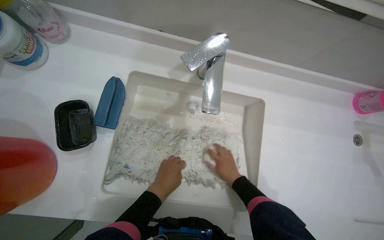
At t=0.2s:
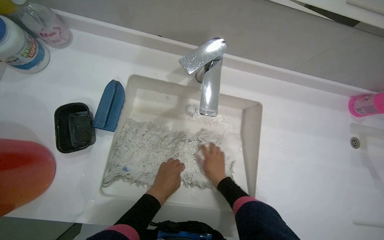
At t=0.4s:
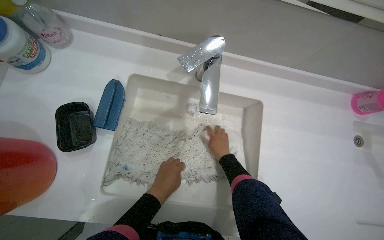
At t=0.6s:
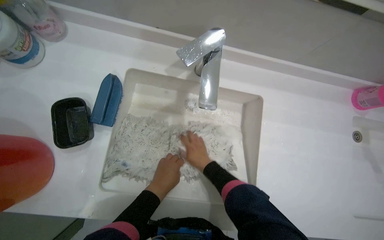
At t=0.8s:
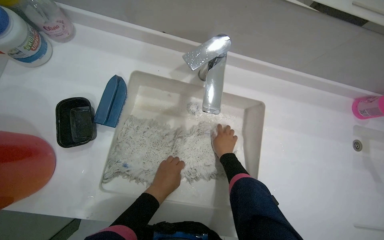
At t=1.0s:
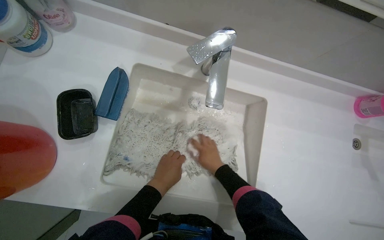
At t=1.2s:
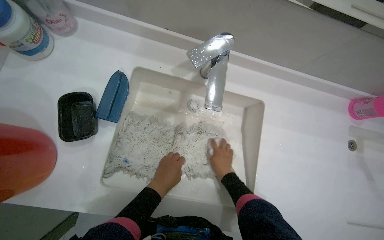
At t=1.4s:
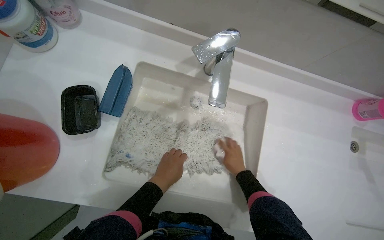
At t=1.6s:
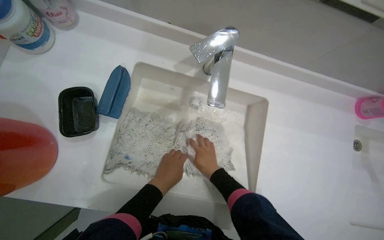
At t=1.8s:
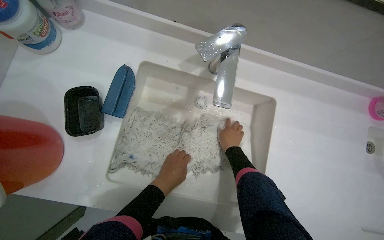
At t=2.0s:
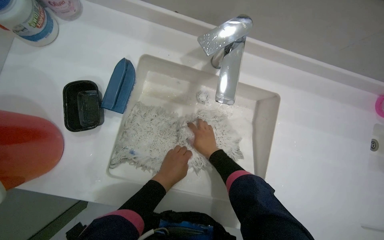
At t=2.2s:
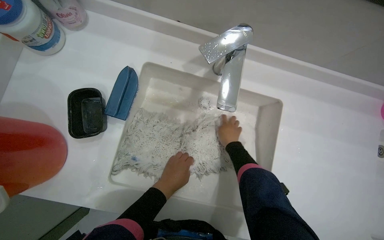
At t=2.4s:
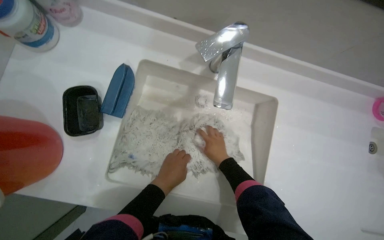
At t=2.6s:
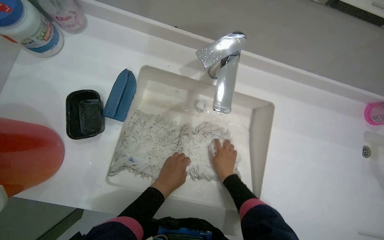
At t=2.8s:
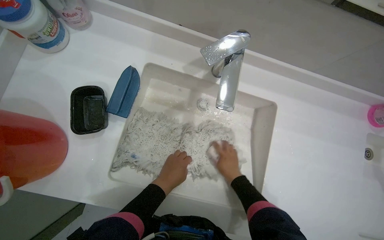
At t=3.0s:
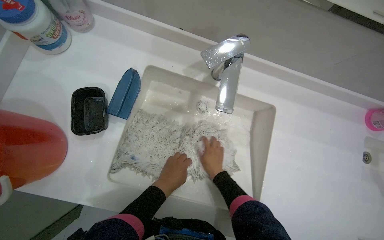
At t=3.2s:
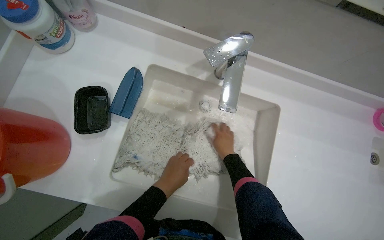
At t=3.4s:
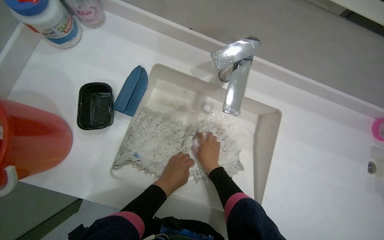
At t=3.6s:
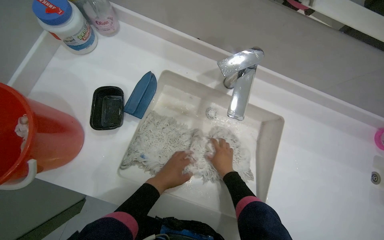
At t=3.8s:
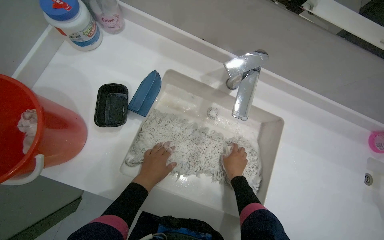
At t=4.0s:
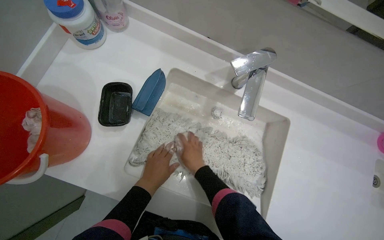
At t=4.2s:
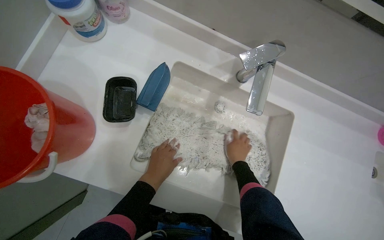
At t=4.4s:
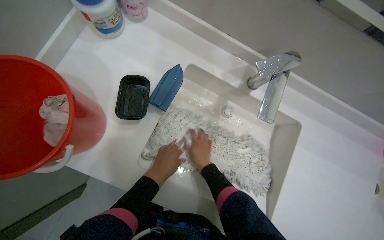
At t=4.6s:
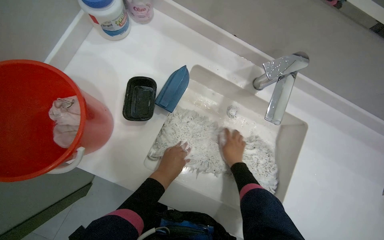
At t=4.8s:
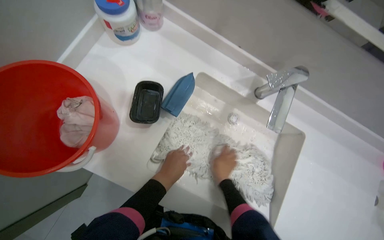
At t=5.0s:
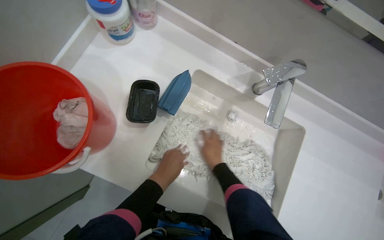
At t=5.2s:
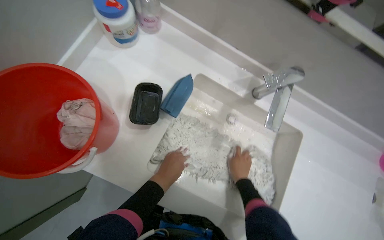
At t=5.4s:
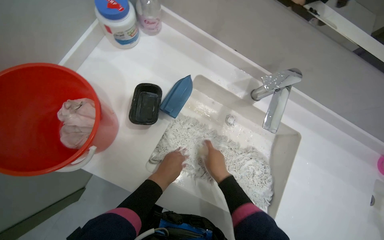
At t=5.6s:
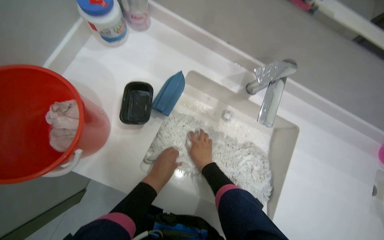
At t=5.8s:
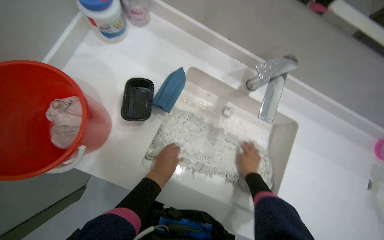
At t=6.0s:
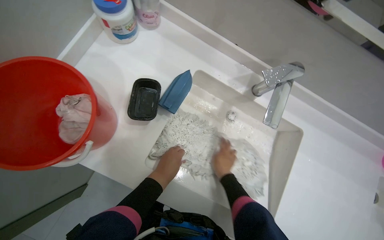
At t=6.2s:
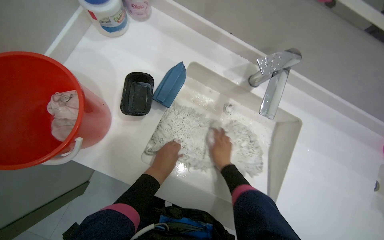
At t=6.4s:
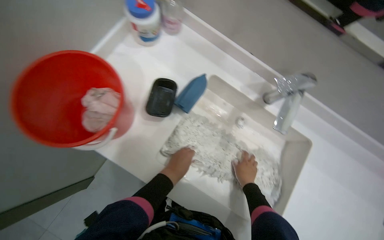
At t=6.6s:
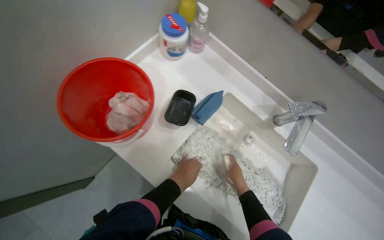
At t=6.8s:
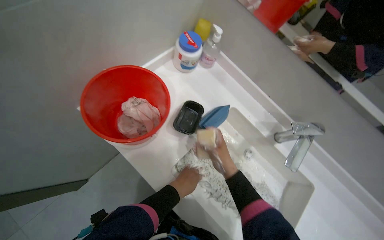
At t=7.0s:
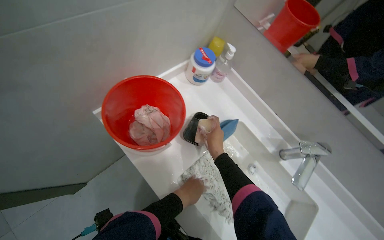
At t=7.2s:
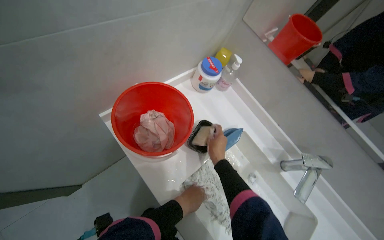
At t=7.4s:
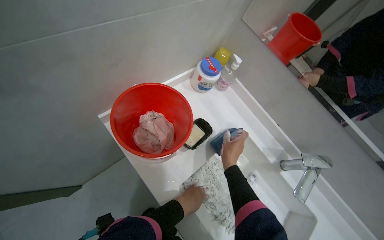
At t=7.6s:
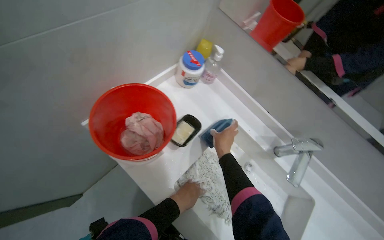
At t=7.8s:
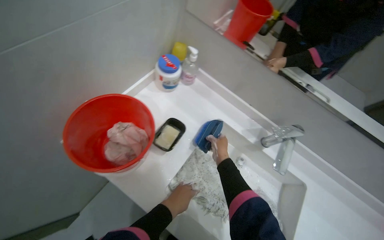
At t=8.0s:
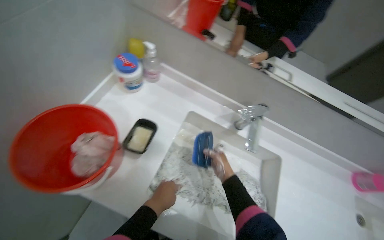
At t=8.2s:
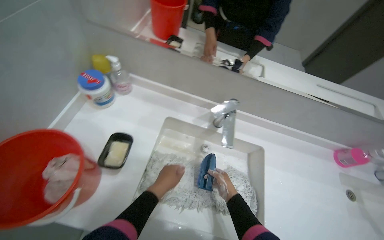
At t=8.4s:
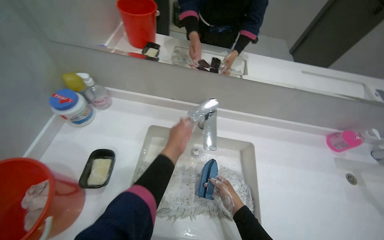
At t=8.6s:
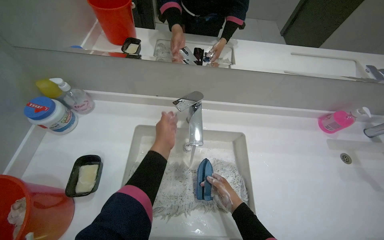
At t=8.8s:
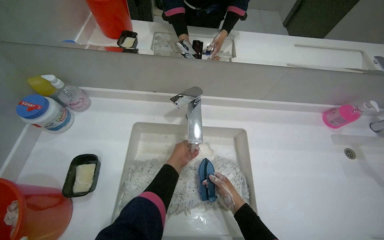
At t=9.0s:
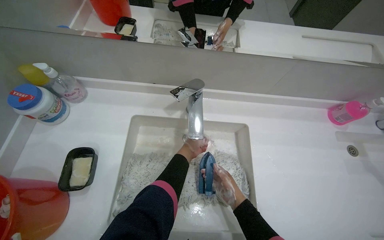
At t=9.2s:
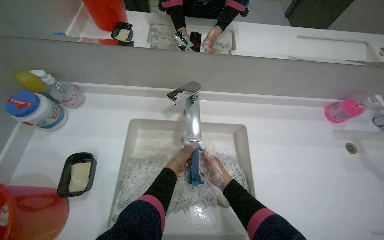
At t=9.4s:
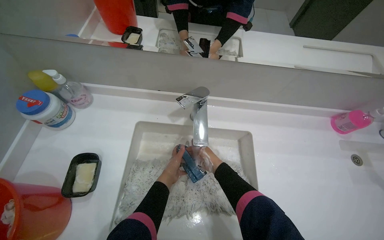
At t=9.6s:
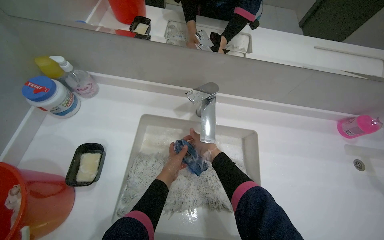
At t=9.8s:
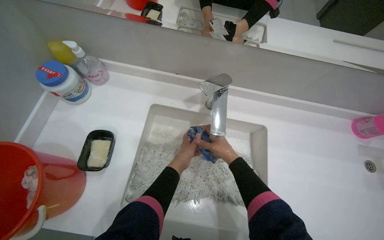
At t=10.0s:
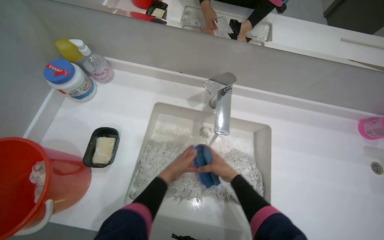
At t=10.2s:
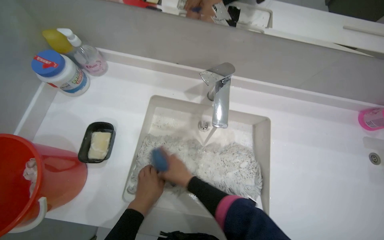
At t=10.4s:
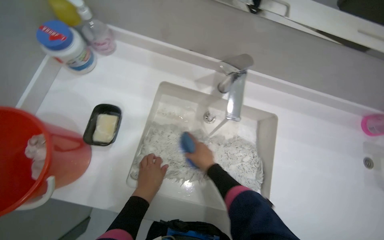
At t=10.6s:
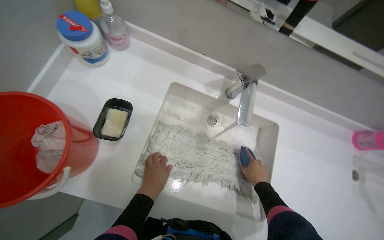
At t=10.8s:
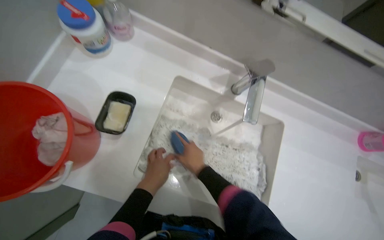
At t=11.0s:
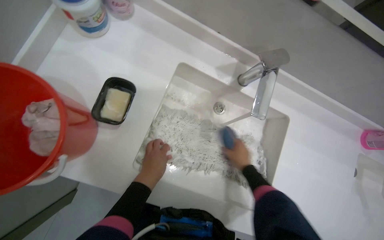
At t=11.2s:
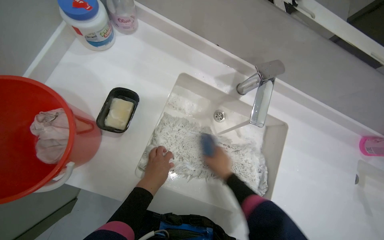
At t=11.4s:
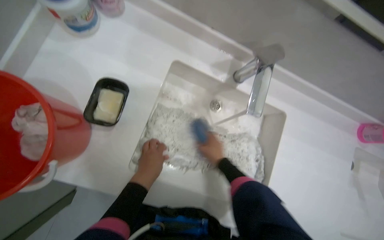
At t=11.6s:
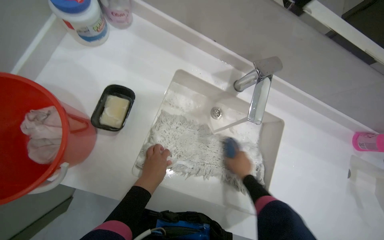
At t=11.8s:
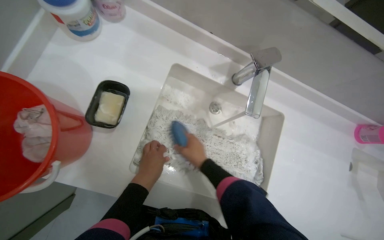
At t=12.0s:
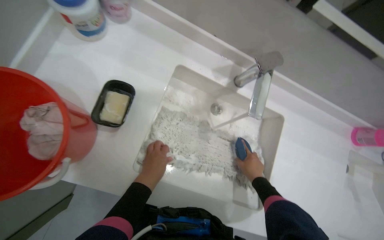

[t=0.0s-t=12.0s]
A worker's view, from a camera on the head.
Job: preparing cleaning supplies.
The whole recording: Washing mop head in sink. The worker rinses the mop head, then scrubs it with soap and a brush, and finally rinses it again in the sink.
t=0.0s to t=1.6s: The right hand swings left and right, approximately 10 cm each way, with 2 reversals.
t=1.6s to t=3.0s: The right hand travels up the picture and back again, approximately 10 cm each way.
t=3.0s to t=4.4s: The right hand moves left and right over some 15 cm, changing direction 2 times.
t=4.4s to t=6.0s: The right hand goes left and right, roughly 15 cm each way, reversing 5 times.
t=6.0s to t=7.6s: The view tilts about 15 degrees upward. The right hand goes approximately 25 cm up the picture.
t=7.6s to t=9.0s: The scene turns about 40 degrees counterclockwise in the picture.
t=9.0s to t=10.4s: The left hand moves to the left, down the picture and nearer to the camera, about 30 cm. Meanwhile the right hand is displaced to the left by some 15 cm.
t=10.4s to t=12.0s: The right hand goes left and right, roughly 20 cm each way, reversing 2 times.

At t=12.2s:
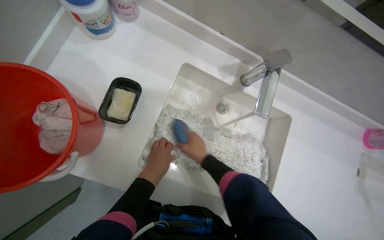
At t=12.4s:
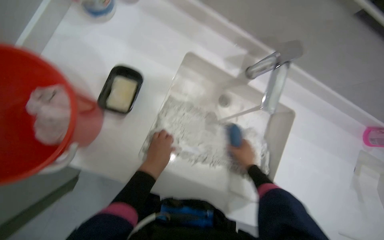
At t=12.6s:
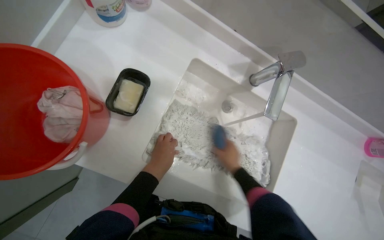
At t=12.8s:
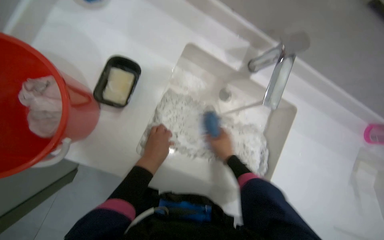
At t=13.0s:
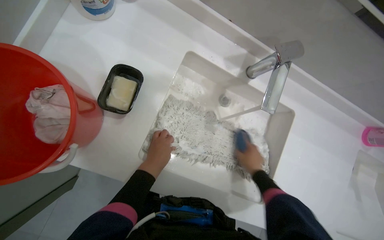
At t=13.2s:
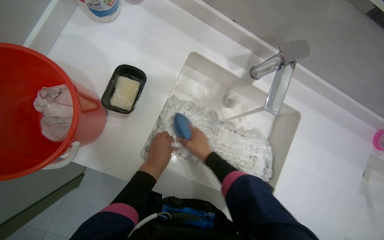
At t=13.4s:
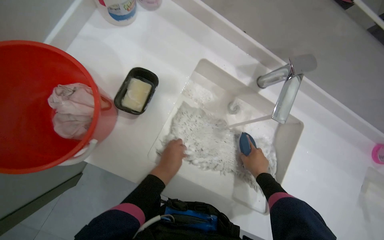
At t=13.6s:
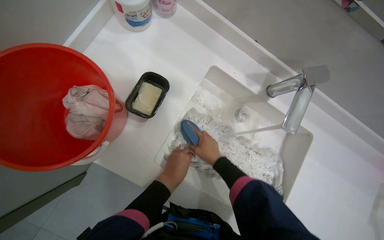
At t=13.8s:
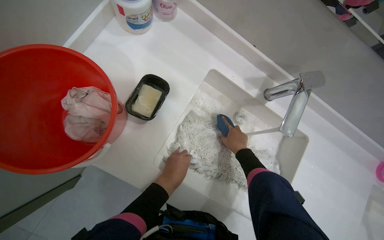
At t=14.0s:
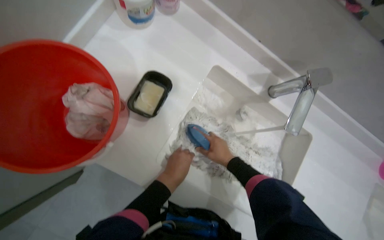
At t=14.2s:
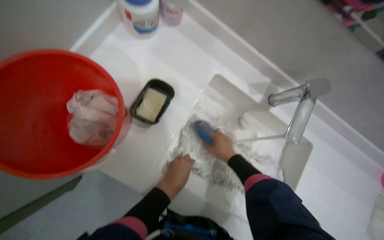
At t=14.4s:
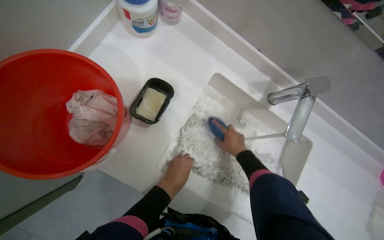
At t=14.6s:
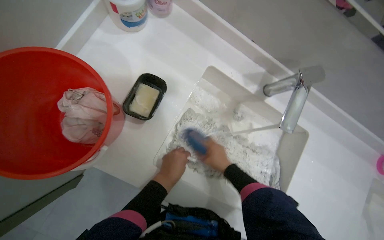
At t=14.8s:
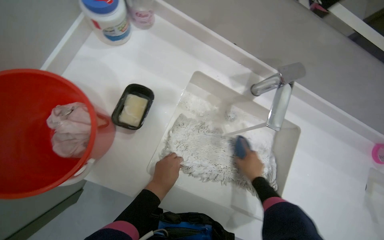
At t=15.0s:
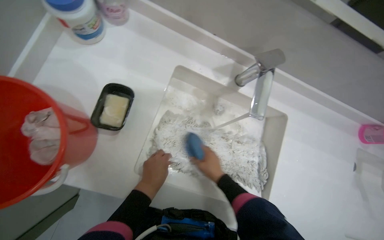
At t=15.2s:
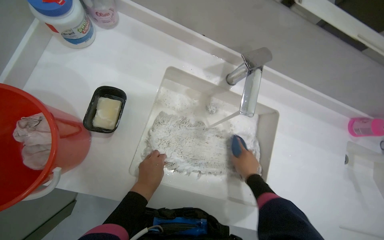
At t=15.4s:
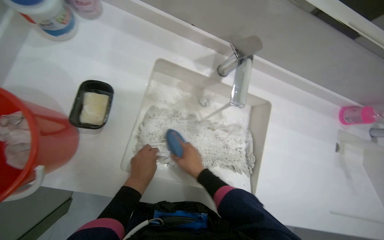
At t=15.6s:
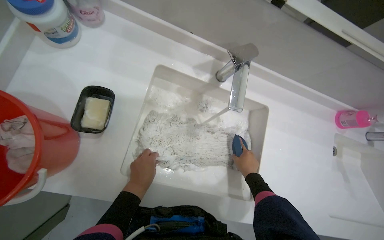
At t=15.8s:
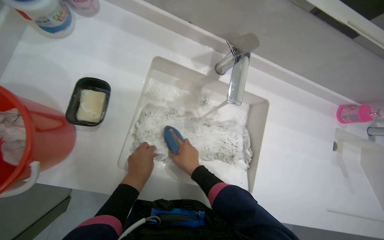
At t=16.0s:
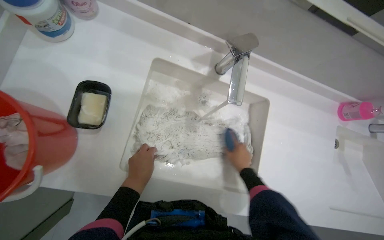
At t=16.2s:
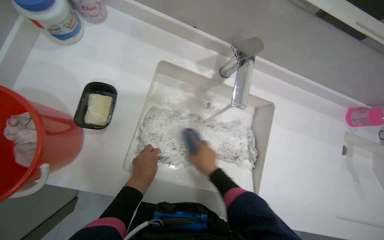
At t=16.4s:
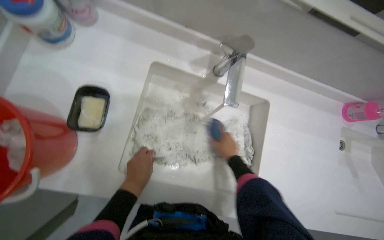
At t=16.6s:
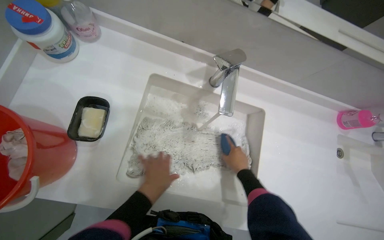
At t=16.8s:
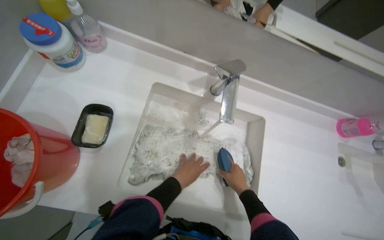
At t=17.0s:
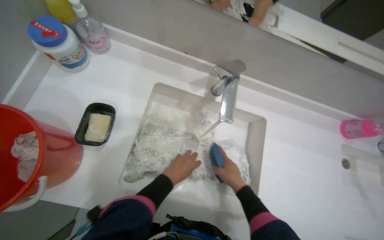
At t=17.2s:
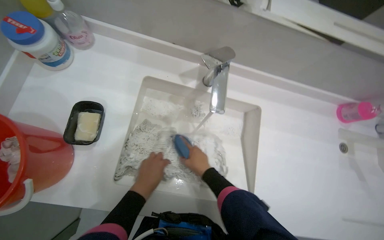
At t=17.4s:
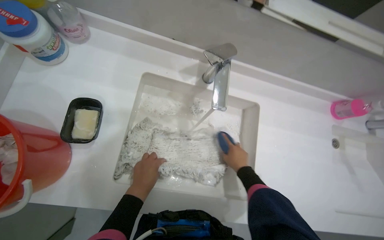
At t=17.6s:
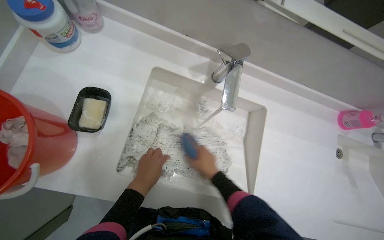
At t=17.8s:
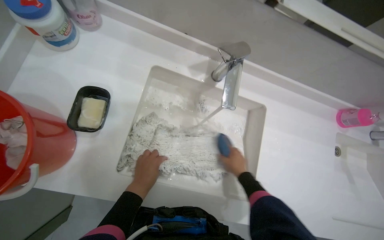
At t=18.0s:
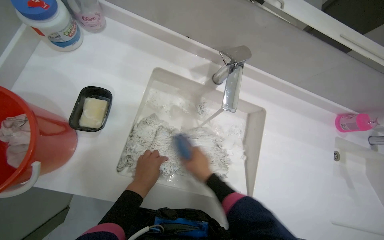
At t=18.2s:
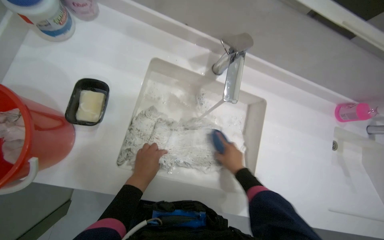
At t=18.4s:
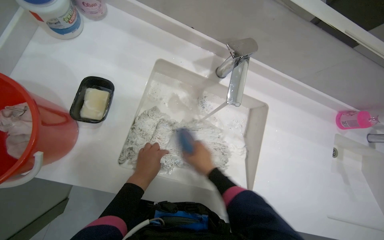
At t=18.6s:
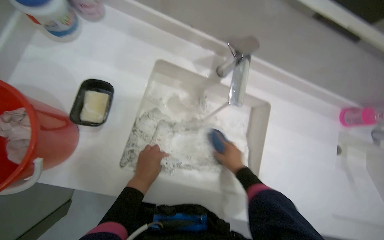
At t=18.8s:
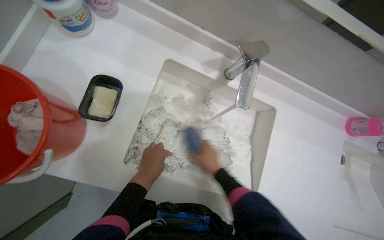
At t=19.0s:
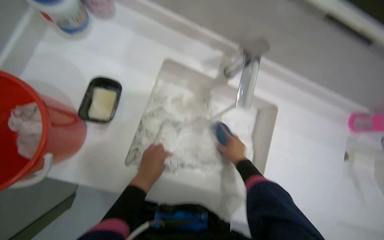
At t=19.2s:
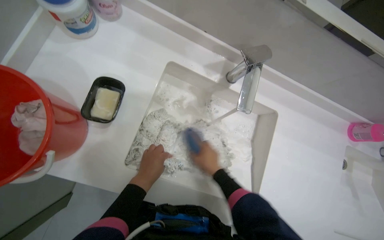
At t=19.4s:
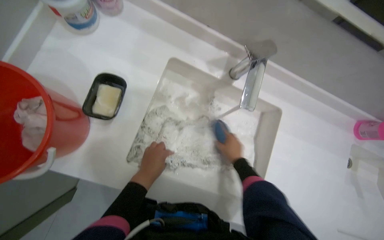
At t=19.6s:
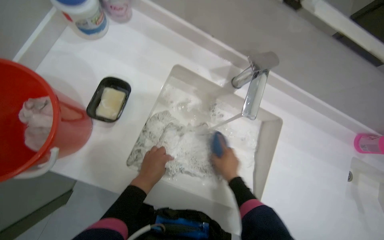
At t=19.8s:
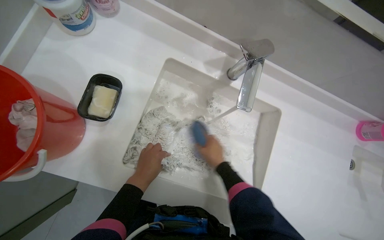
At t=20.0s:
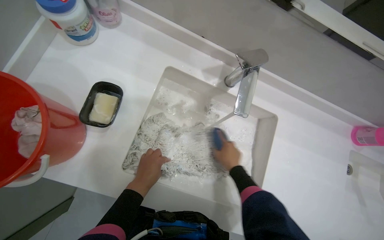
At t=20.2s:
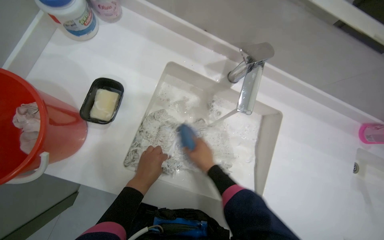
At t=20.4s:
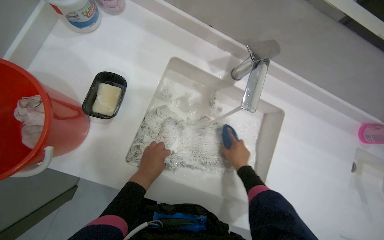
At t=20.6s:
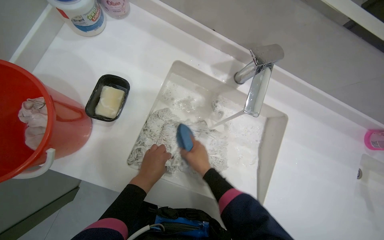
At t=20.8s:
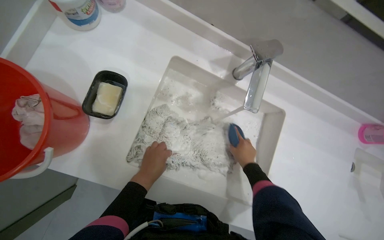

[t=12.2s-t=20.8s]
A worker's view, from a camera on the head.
Job: preparing cleaning supplies.
The whole recording: Washing mop head in sink. The worker rinses the mop head, then scrubs it with soap and a brush, and finally rinses it again in the sink.
t=12.2s to t=13.6s: The right hand goes left and right, roughly 20 cm each way, reversing 3 times.
t=13.6s to t=15.0s: The right hand goes to the right and returns, some 15 cm each way.
t=15.0s to t=16.6s: The right hand swings left and right, roughly 15 cm each way, with 2 reversals.
t=16.6s to t=18.0s: The right hand goes left and right, about 15 cm each way, reversing 4 times.
t=18.0s to t=19.4s: The right hand goes left and right, approximately 10 cm each way, reversing 6 times.
t=19.4s to t=20.8s: The right hand moves left and right over approximately 15 cm, changing direction 5 times.
